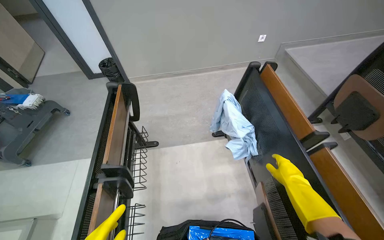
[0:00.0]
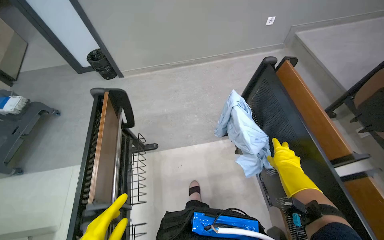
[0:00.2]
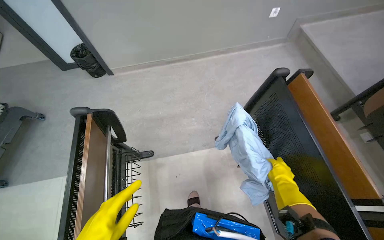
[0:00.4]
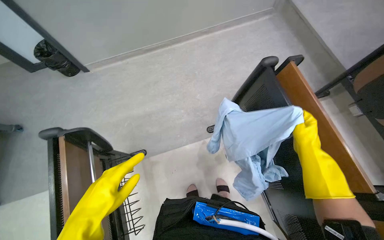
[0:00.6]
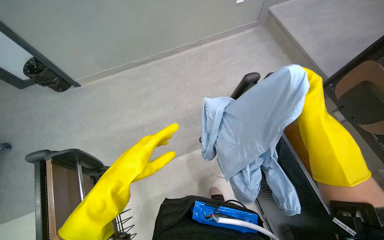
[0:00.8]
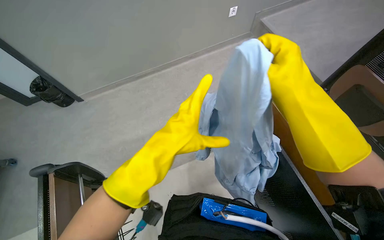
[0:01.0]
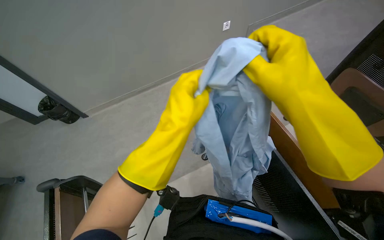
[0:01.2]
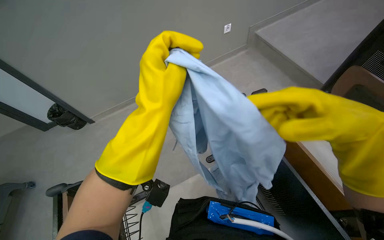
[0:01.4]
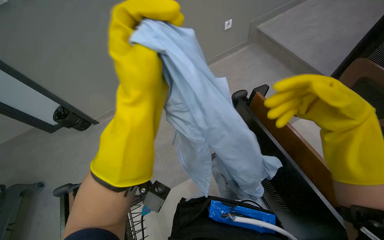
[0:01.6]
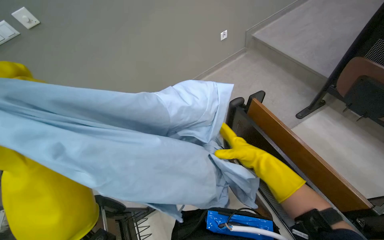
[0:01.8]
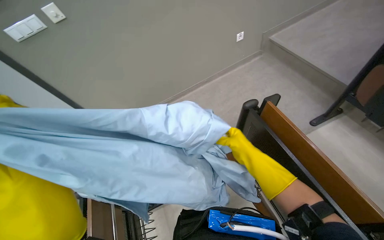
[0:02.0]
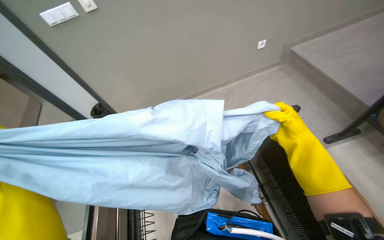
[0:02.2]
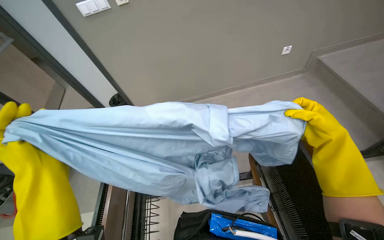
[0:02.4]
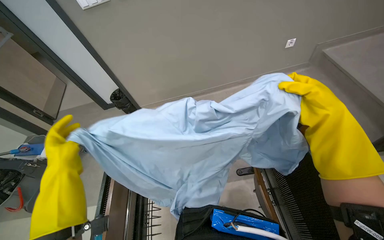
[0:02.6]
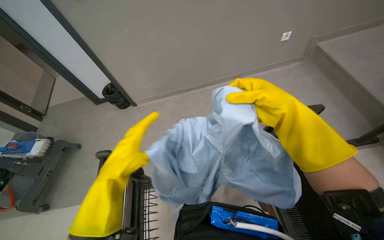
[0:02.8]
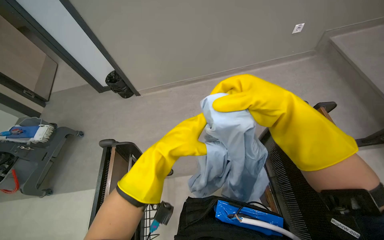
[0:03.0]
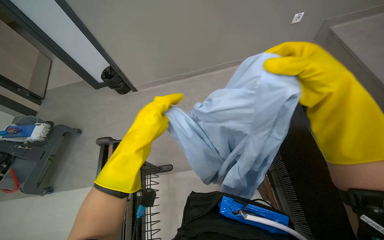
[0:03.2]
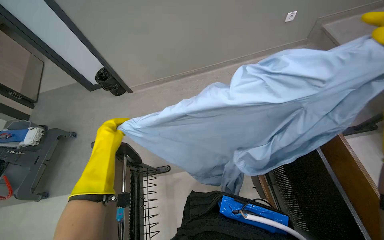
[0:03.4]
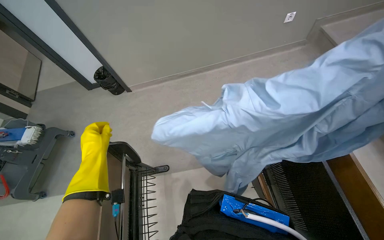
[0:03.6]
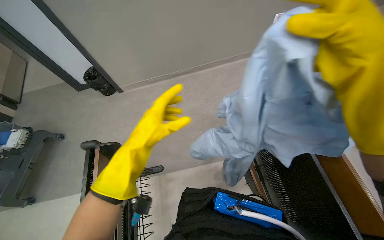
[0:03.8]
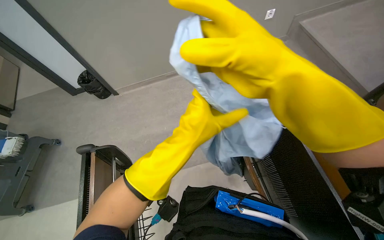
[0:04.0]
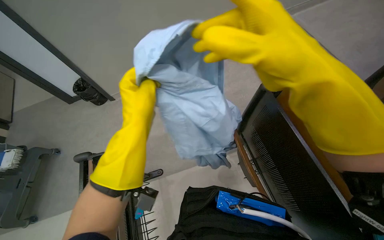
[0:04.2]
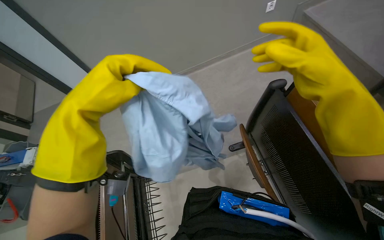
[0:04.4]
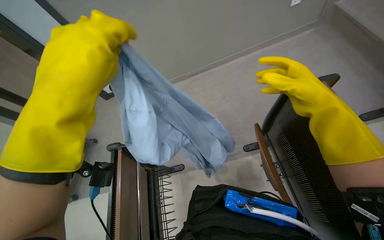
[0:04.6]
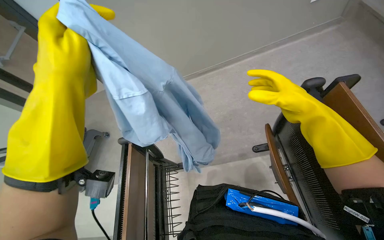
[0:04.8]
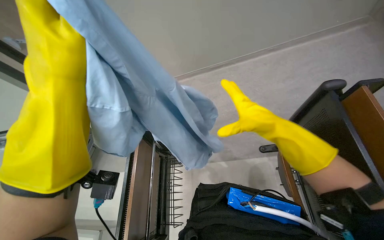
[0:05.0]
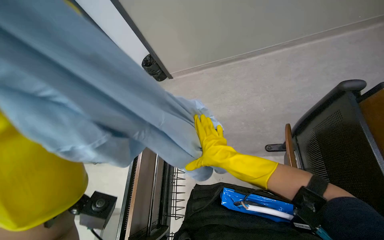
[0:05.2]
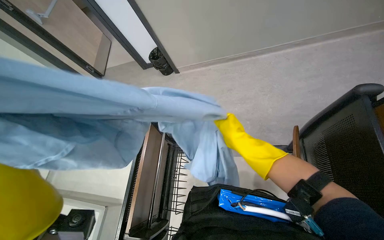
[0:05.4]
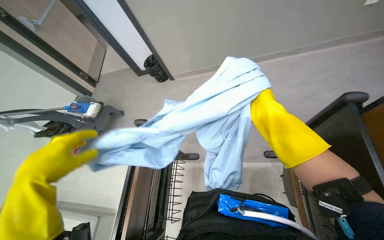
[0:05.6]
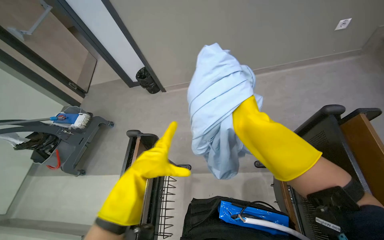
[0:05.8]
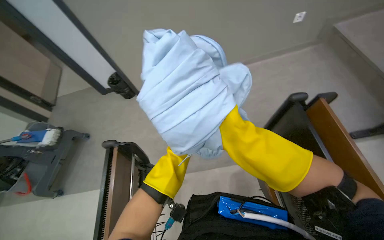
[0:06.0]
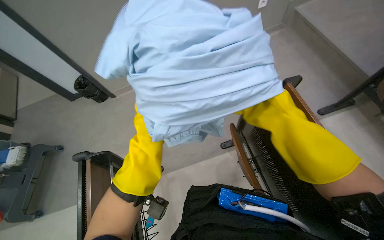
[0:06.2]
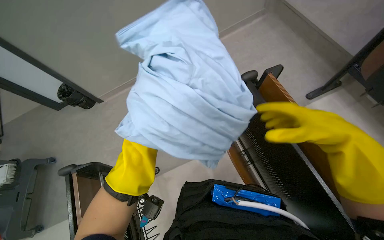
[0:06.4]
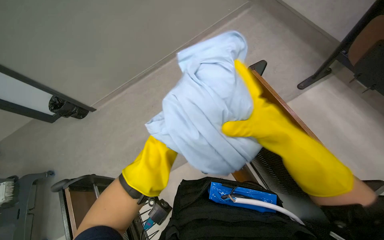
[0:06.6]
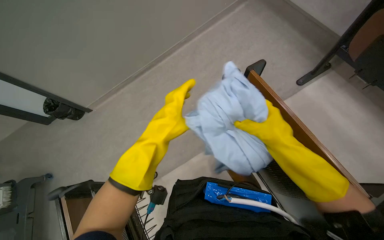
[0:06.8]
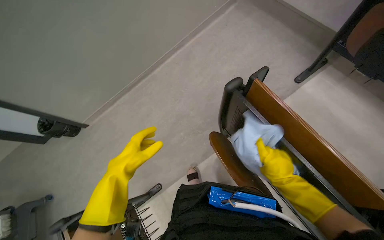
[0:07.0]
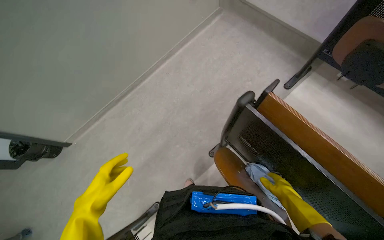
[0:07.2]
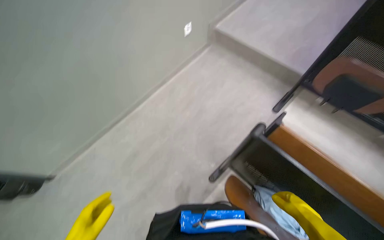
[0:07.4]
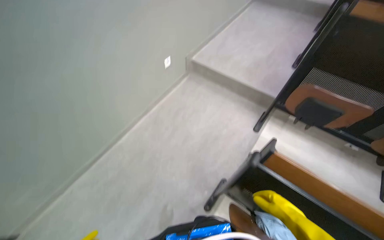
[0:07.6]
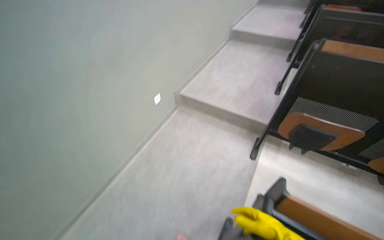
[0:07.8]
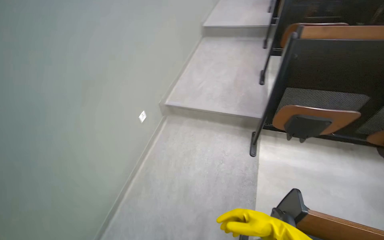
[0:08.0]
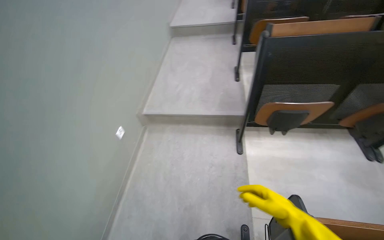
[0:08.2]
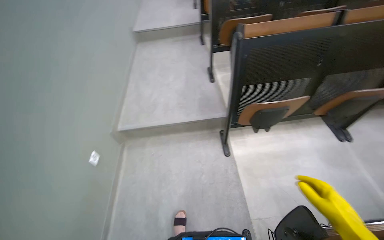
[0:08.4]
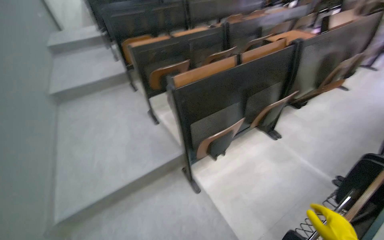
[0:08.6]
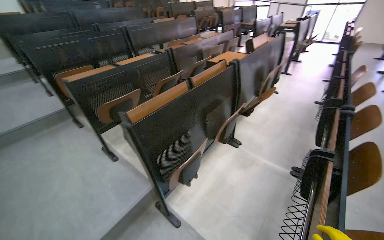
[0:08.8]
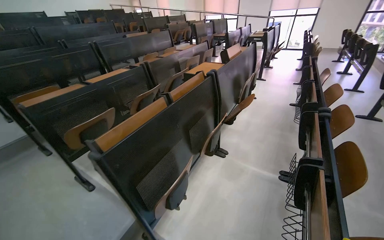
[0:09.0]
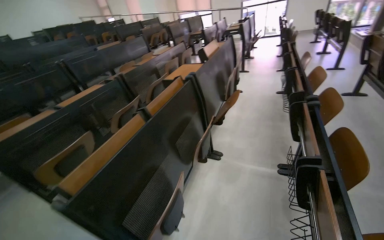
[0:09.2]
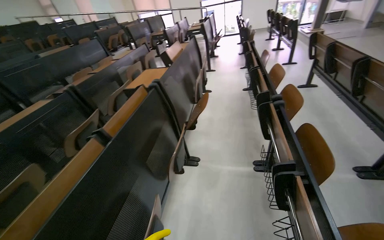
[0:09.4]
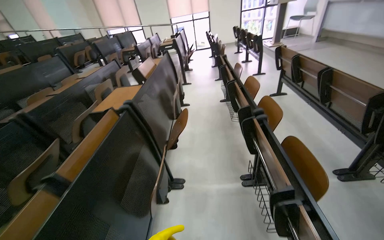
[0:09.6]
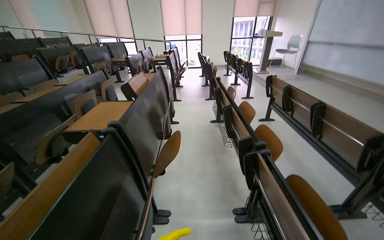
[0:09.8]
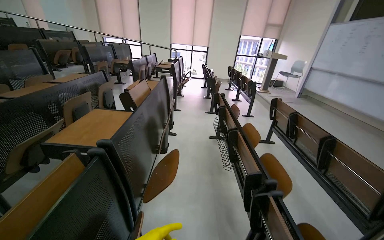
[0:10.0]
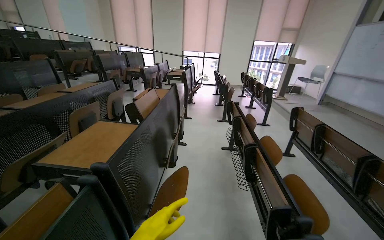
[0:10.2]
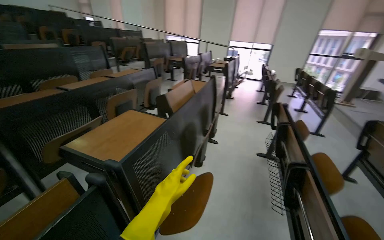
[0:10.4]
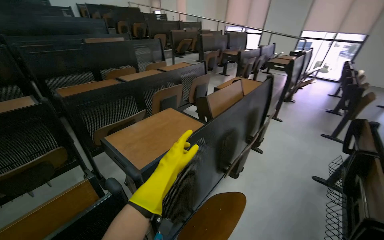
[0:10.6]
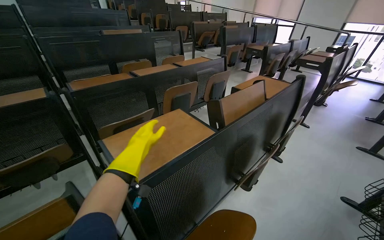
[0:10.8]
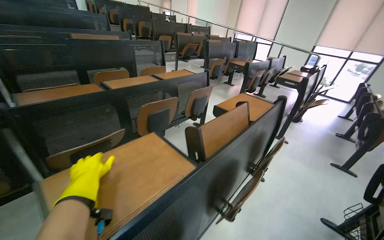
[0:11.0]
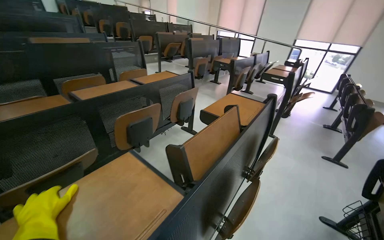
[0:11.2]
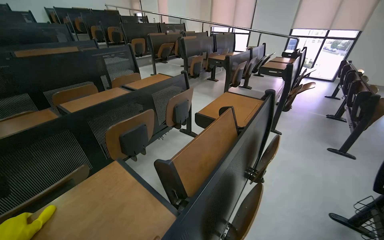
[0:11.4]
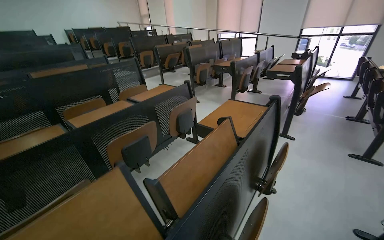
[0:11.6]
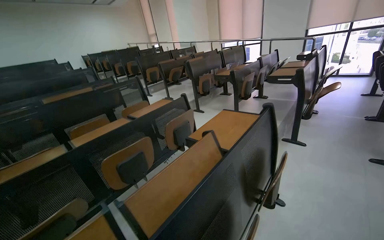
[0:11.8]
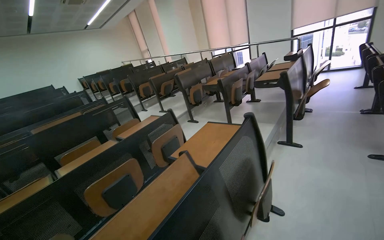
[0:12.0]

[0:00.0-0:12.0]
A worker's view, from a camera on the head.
Job: organizing items.
The whole recording: Folding up classroom desks. The worker walks through the classroom, folding up the desks.
0.0 to 1.6 s: The head travels some 40 cm.
1.6 to 3.0 s: The head turns to the left by approximately 20 degrees. The right hand shifts about 10 cm up the picture, and reaches some 20 cm farther from the camera, then returns.
3.0 to 4.4 s: The left hand swings left and right, roughly 25 cm each way, with 2 reversals.
4.4 to 6.0 s: The right hand goes some 15 cm down the picture, and travels farther from the camera and back again, roughly 30 cm each way.
6.0 to 7.6 s: The wearer looks roughly 45 degrees further to the right. The view tips upward by roughly 25 degrees.
7.6 to 9.0 s: The camera is carried roughly 60 cm. The head turns to the right by approximately 95 degrees. The camera pitches upward, by roughly 30 degrees.
9.0 to 10.4 s: The camera travels approximately 1 m.
10.4 to 12.0 s: The camera travels some 1 m. The view pans to the left by some 25 degrees.

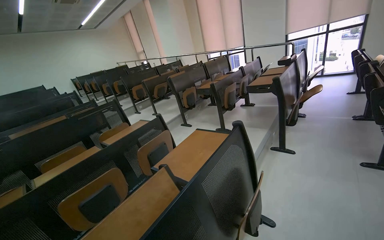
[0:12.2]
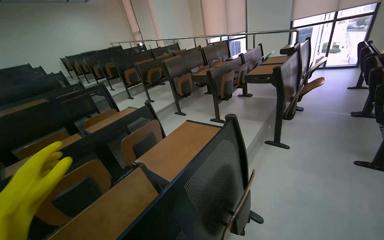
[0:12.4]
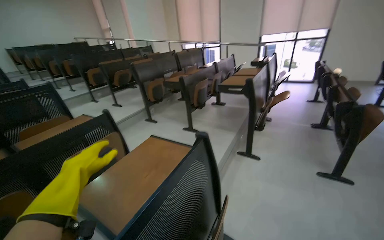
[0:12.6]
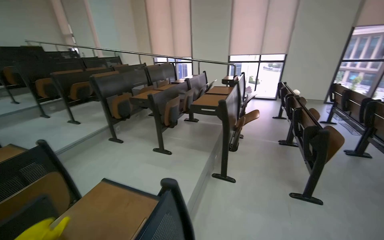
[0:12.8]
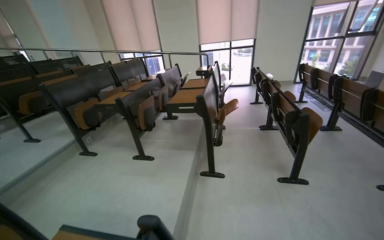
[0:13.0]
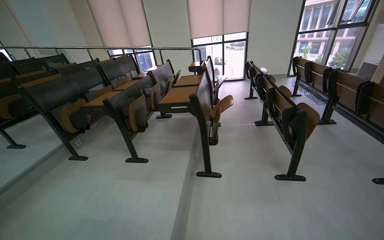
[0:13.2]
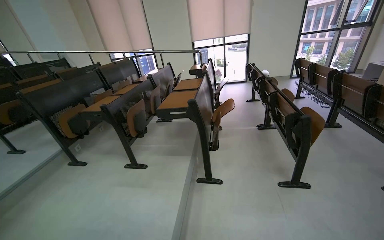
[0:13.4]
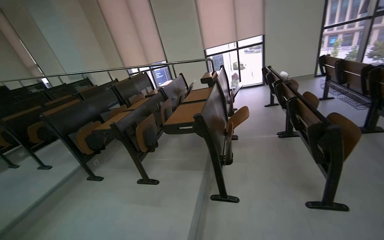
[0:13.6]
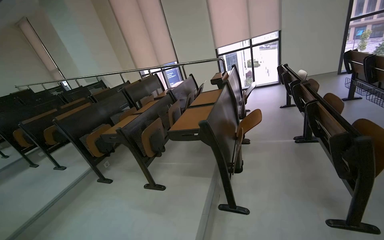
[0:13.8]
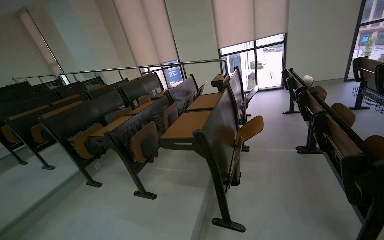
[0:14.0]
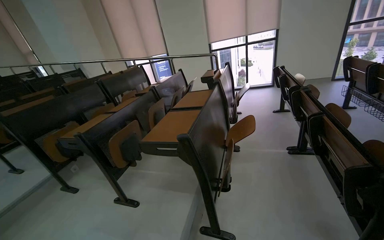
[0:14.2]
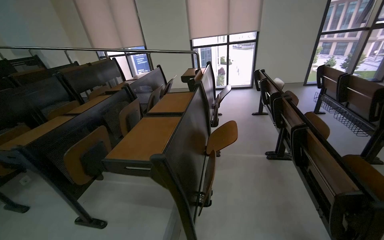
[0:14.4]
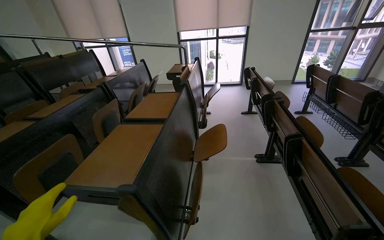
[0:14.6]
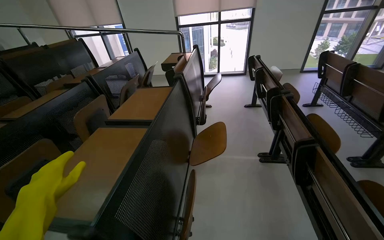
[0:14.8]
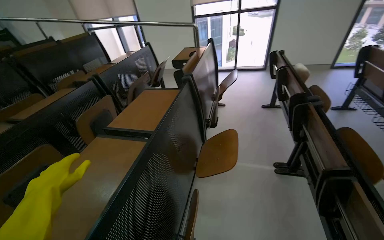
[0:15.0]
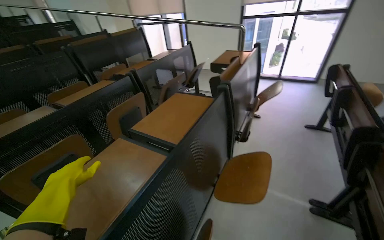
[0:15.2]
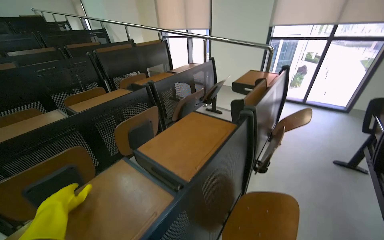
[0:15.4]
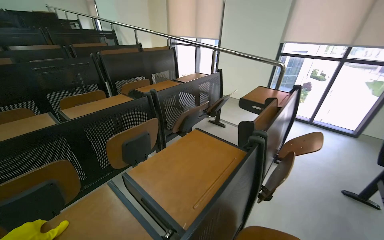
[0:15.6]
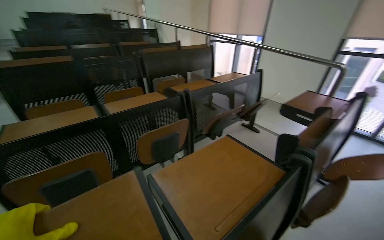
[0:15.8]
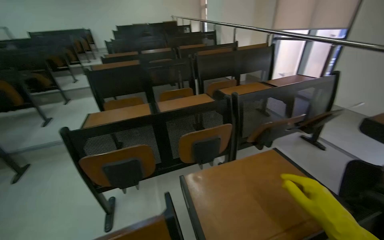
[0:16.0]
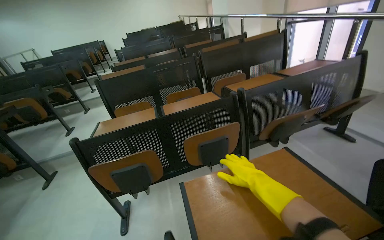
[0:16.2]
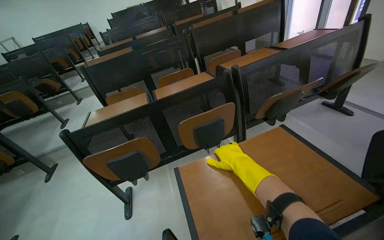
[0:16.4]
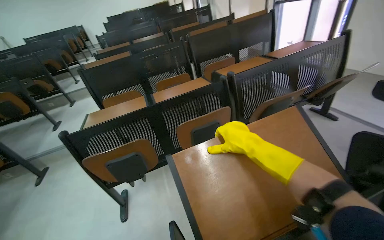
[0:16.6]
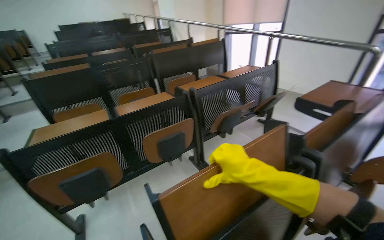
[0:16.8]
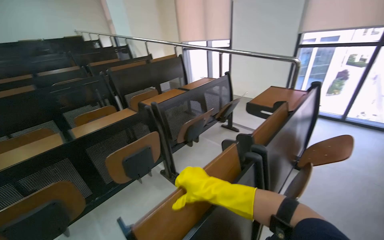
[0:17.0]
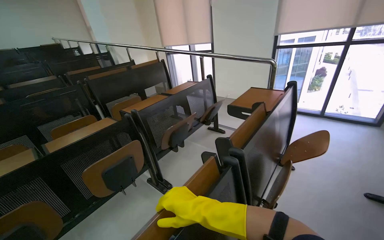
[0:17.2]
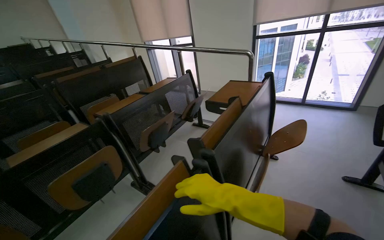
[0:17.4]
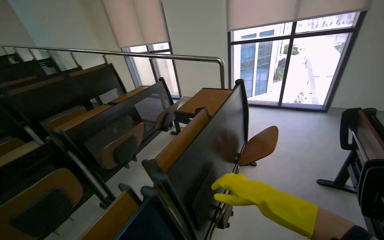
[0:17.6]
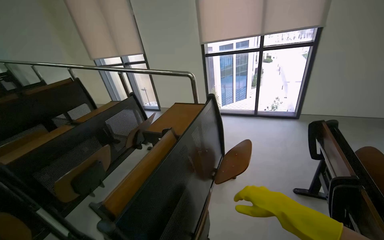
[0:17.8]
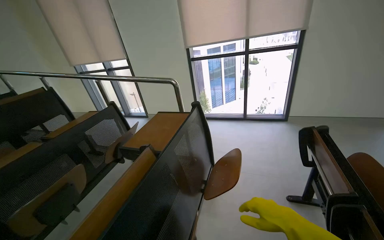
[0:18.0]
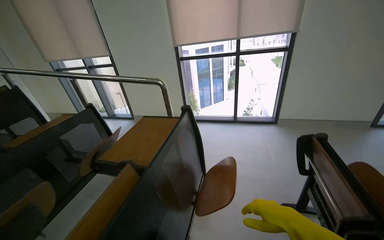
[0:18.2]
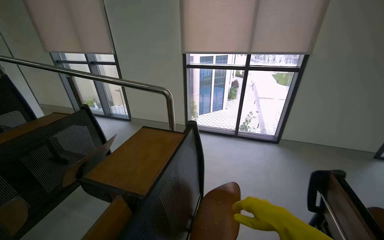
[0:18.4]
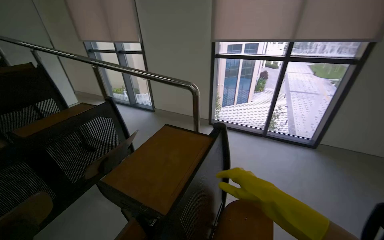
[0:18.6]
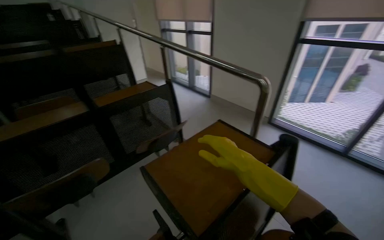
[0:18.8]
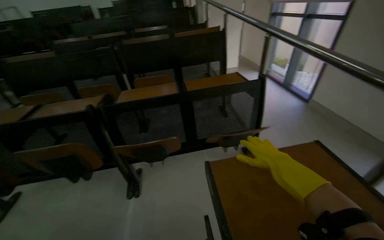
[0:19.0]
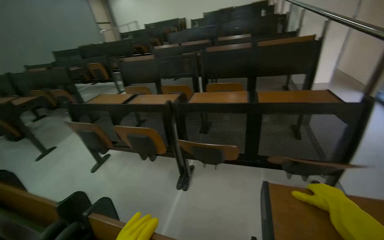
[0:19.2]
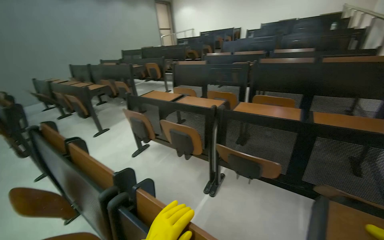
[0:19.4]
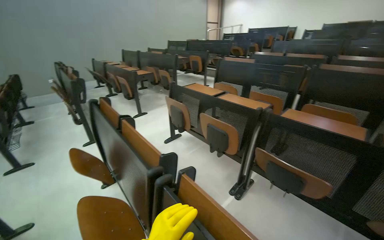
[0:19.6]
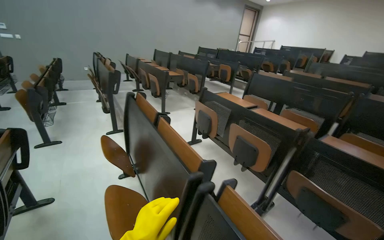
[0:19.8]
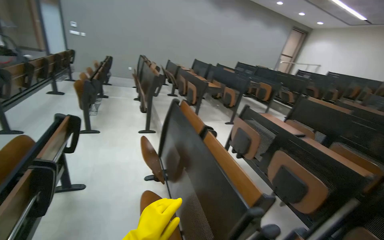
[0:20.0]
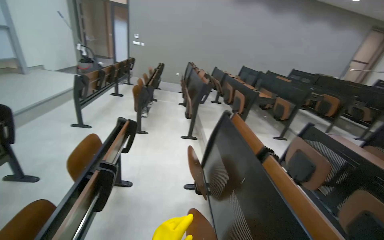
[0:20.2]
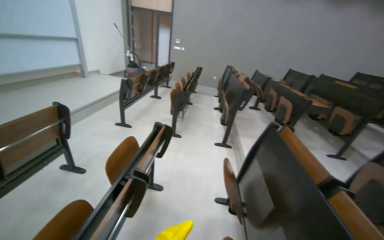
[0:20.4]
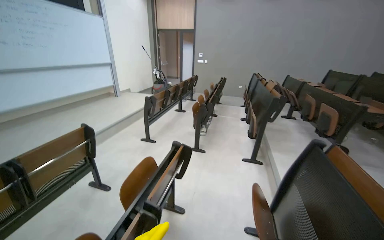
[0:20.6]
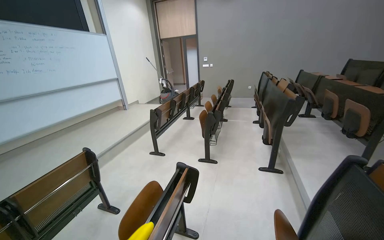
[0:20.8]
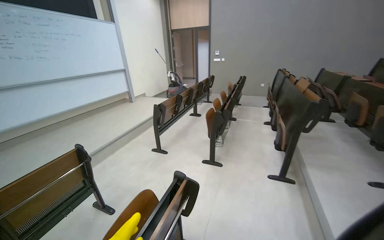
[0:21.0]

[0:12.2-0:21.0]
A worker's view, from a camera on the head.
Job: organizing items.
The whole recording: Folding up classroom desks. The worker walks through the classroom, folding up the desks.
12.2 to 13.6 s: The camera is carried some 90 cm. The head turns to the right by about 25 degrees.
13.6 to 15.2 s: The wearer moves approximately 1 m. The view tilts approximately 15 degrees downward.
15.2 to 16.6 s: The head travels approximately 50 cm. The wearer's head swings approximately 40 degrees to the left.
16.6 to 18.0 s: The wearer moves some 70 cm. The wearer's head swings about 50 degrees to the right. The view tilts approximately 15 degrees upward.
18.0 to 19.6 s: The camera is carried roughly 40 cm. The wearer looks about 120 degrees further to the left.
19.6 to 21.0 s: The head travels roughly 1 m. The wearer looks approximately 60 degrees further to the left. The wearer looks roughly 10 degrees further upward.
